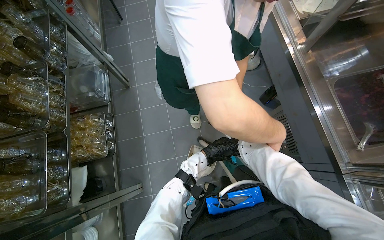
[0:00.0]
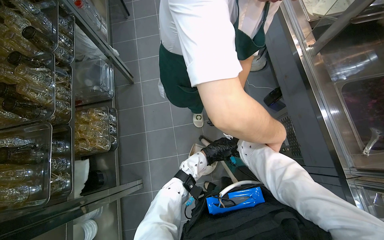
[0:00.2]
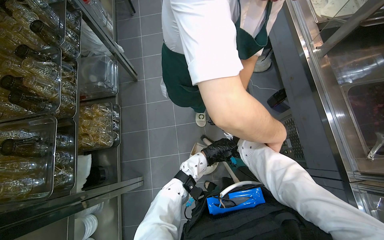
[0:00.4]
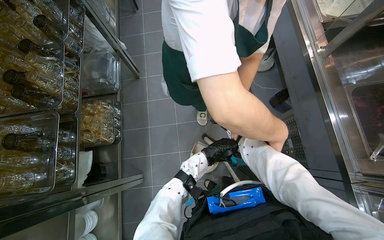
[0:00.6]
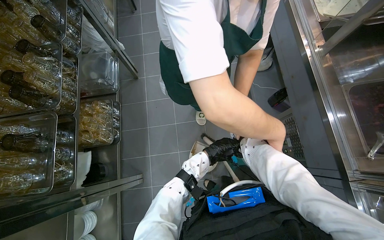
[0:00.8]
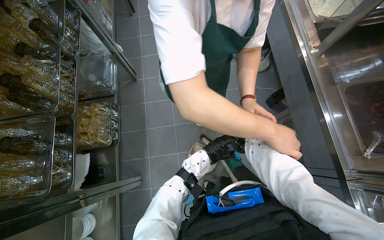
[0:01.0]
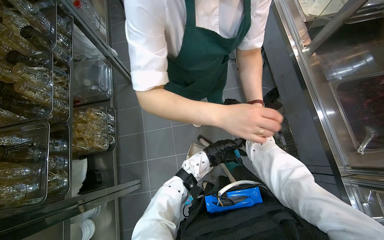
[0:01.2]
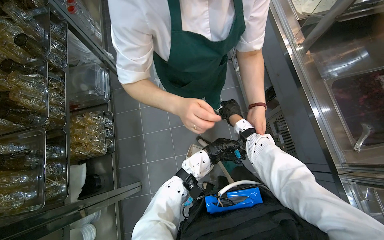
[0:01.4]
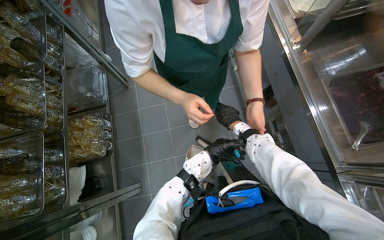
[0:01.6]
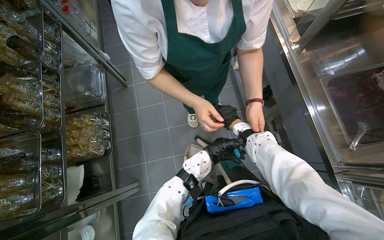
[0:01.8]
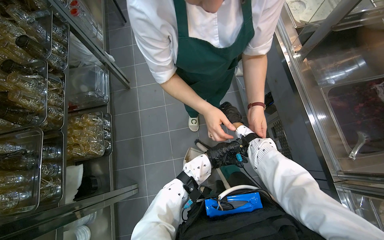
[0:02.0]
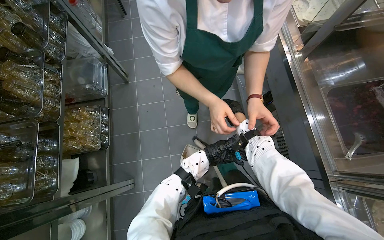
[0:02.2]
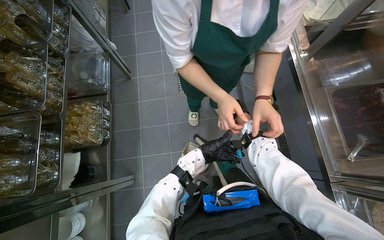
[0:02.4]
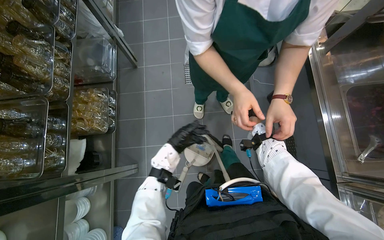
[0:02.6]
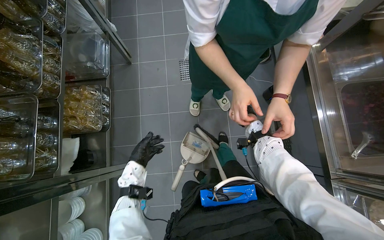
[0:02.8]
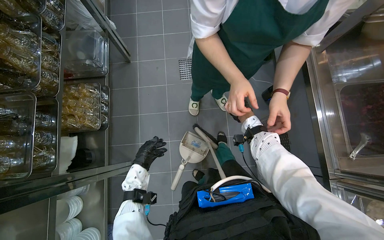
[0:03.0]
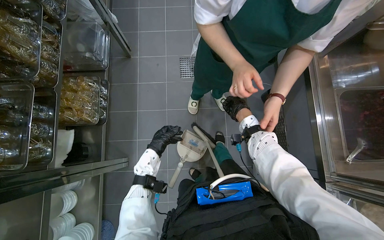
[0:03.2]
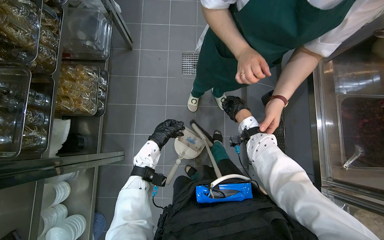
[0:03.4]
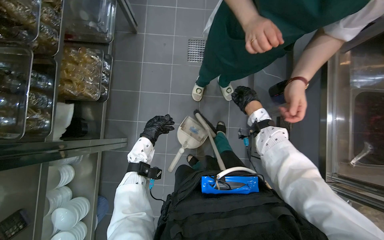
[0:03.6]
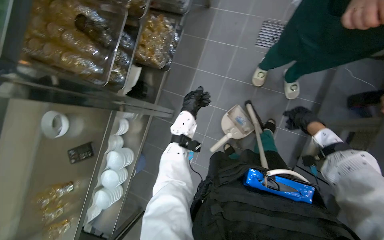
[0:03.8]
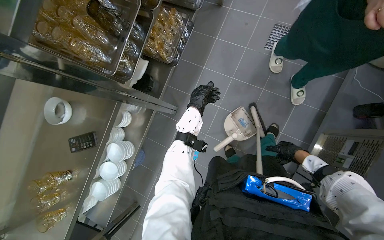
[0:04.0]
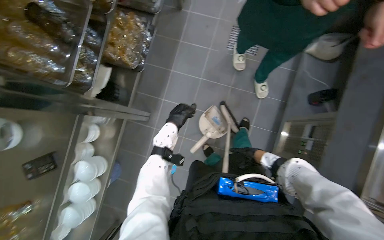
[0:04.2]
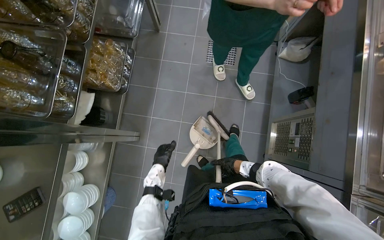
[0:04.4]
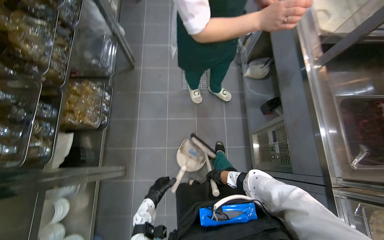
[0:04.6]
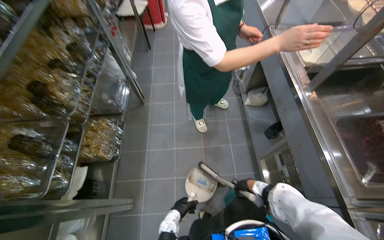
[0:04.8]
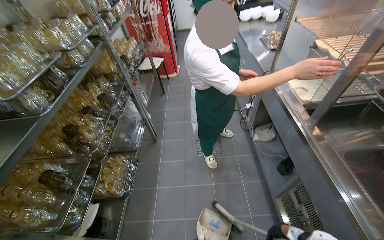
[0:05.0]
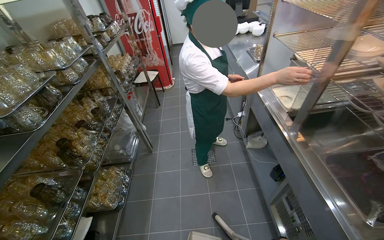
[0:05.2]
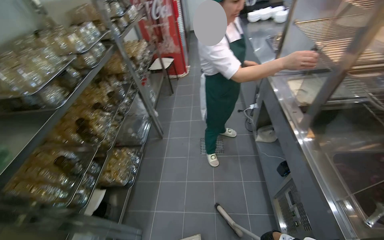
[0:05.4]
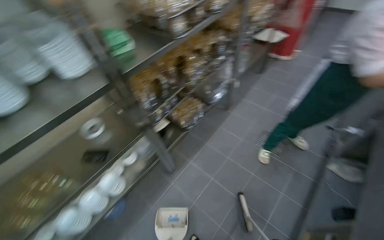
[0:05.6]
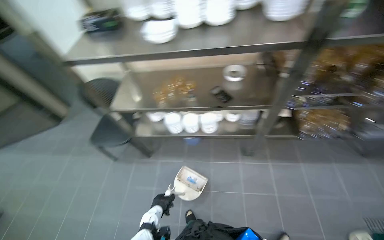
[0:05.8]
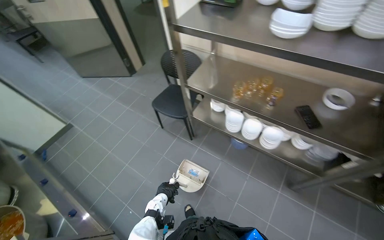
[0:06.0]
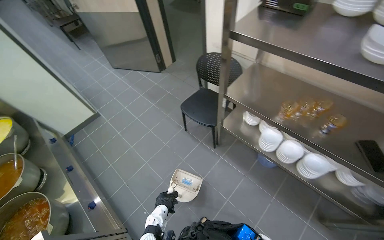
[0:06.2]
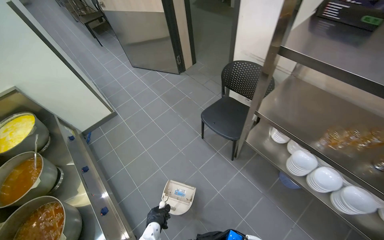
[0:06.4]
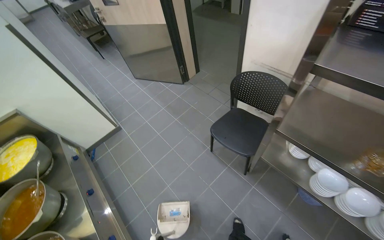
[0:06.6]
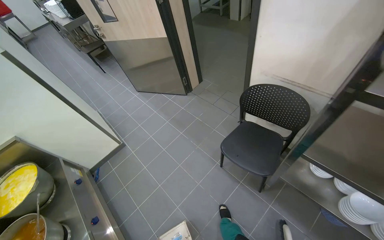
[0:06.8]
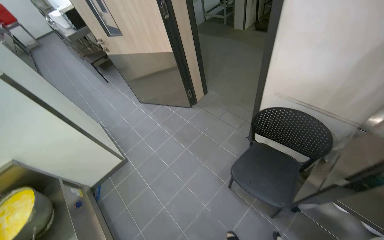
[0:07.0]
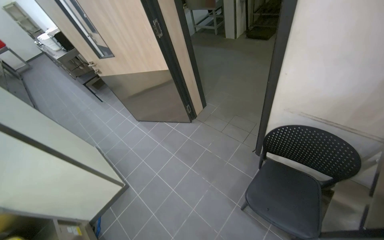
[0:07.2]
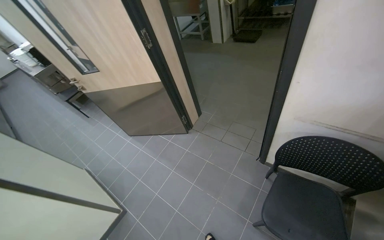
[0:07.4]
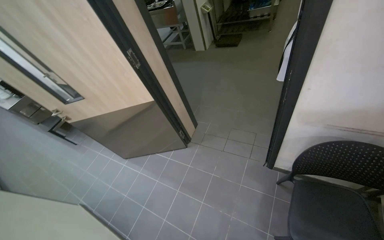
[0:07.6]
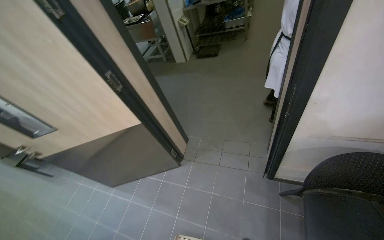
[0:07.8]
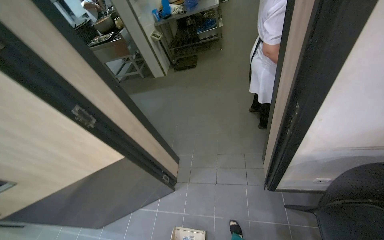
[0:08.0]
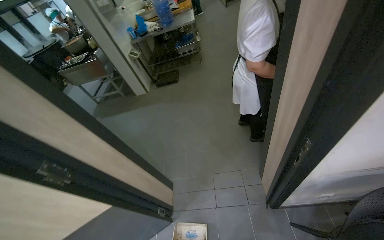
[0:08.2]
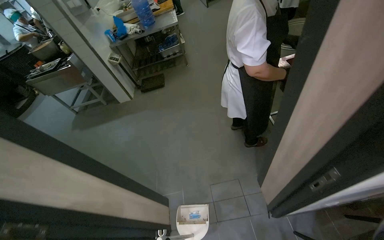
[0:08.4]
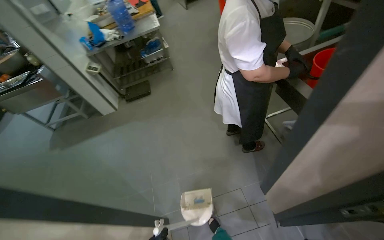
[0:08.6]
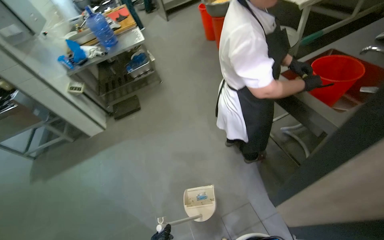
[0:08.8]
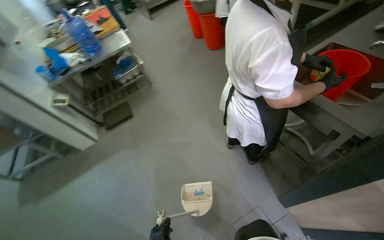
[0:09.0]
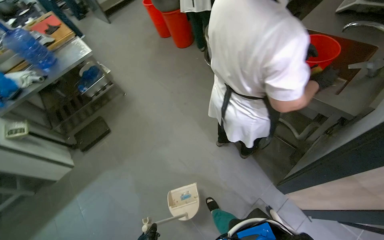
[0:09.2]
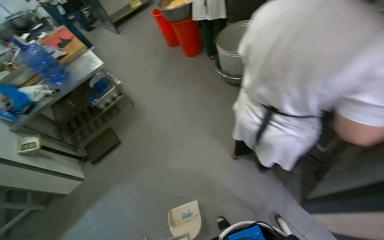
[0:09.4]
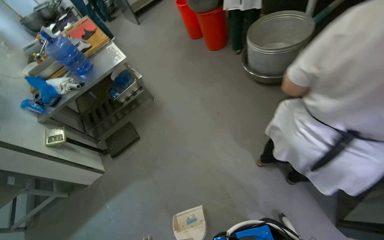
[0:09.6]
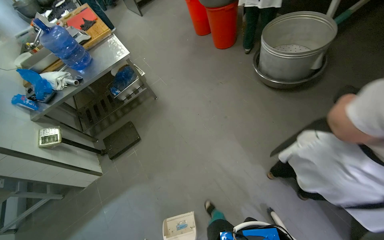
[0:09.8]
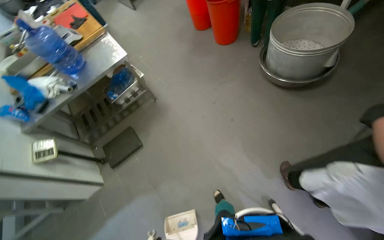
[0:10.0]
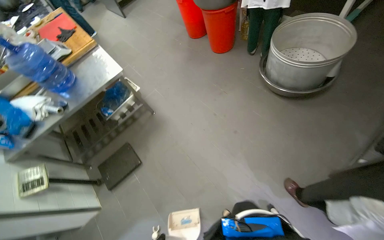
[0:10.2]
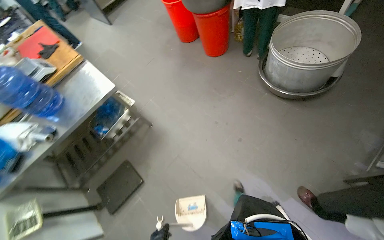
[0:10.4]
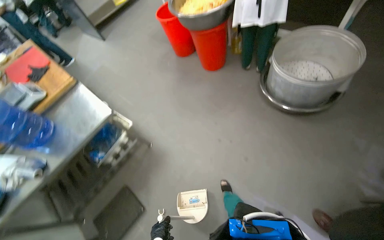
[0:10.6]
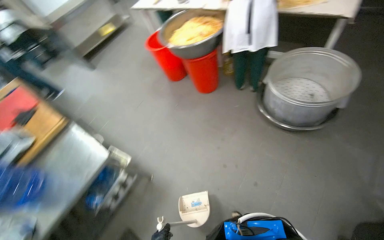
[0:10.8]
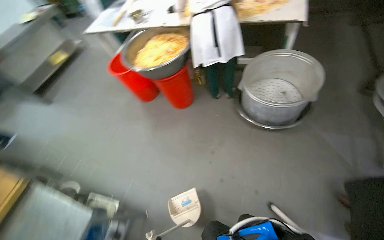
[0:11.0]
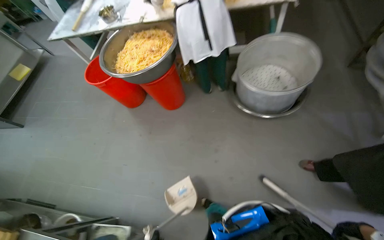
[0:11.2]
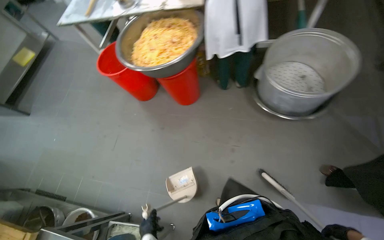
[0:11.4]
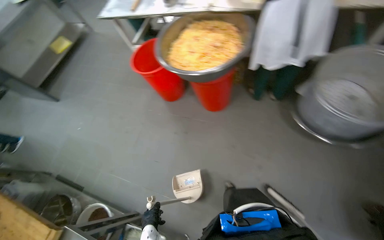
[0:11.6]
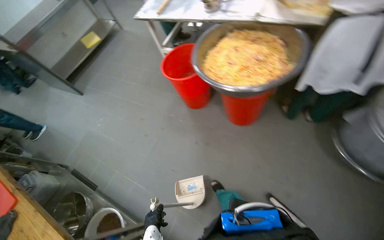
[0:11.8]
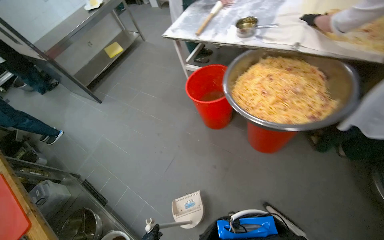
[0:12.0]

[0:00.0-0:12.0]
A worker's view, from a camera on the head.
Job: sweeping floor.
The whole recording: Sweeping kitchen floor. The worker sweeps the kitchen floor with a broom and dustpan, moving chairs to clean underneath them.
0:04.4 to 0:06.0: The wearer moves about 70 cm. The wearer's head swings approximately 115 degrees to the left. The camera pitches upward, by some 10 degrees.
0:06.0 to 0:07.6: The wearer moves roughly 1.5 m.
0:07.6 to 0:09.0: The head travels roughly 1 m. The head rotates roughly 50 degrees to the right.
0:09.0 to 0:10.4: The head travels approximately 1 m.
0:10.4 to 0:12.0: The camera travels roughly 1.5 m.

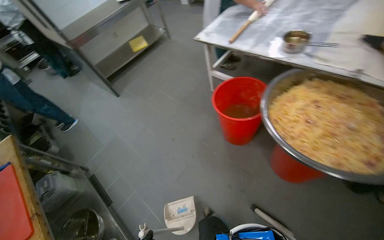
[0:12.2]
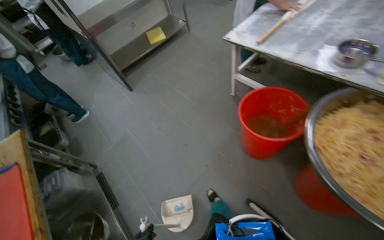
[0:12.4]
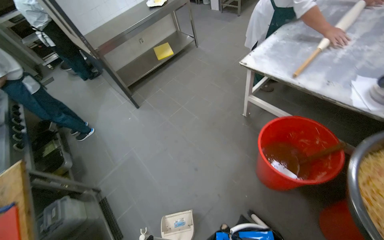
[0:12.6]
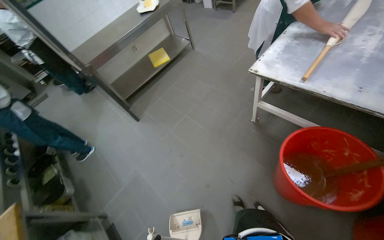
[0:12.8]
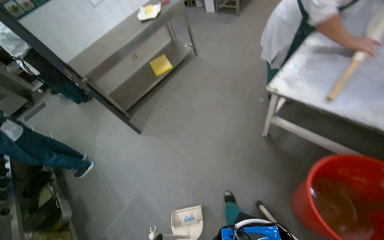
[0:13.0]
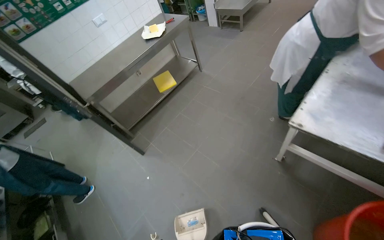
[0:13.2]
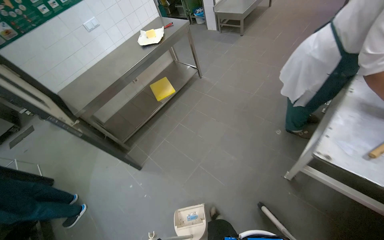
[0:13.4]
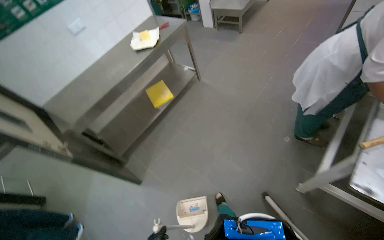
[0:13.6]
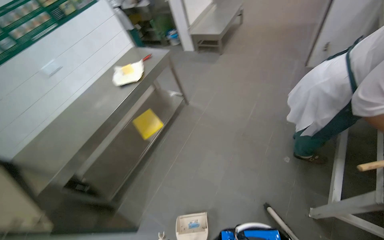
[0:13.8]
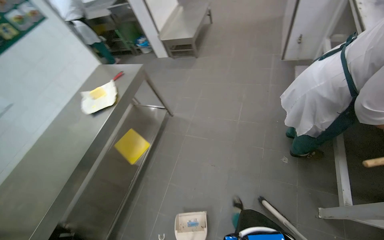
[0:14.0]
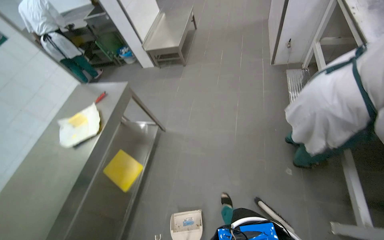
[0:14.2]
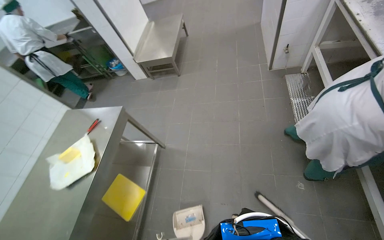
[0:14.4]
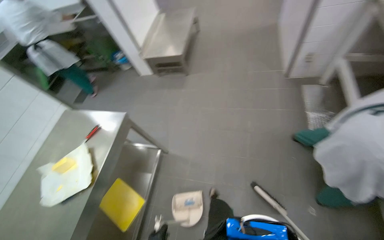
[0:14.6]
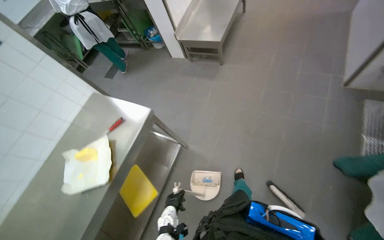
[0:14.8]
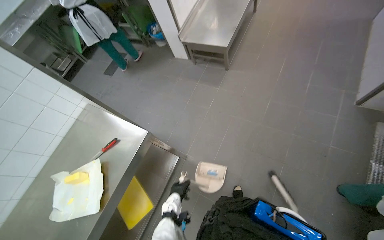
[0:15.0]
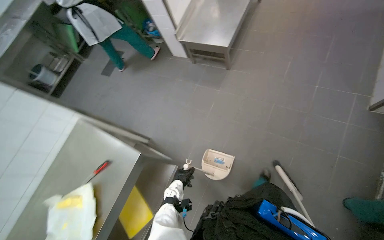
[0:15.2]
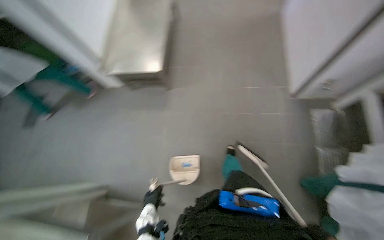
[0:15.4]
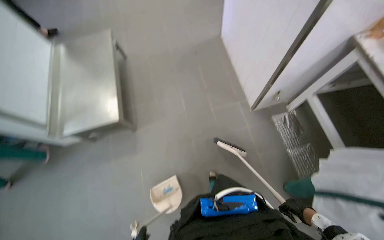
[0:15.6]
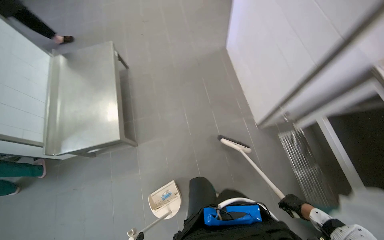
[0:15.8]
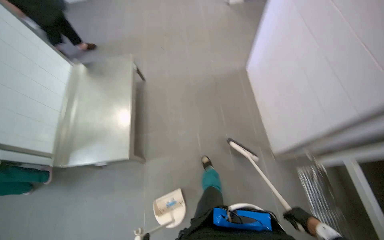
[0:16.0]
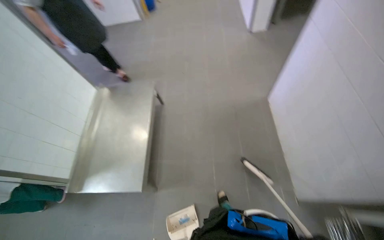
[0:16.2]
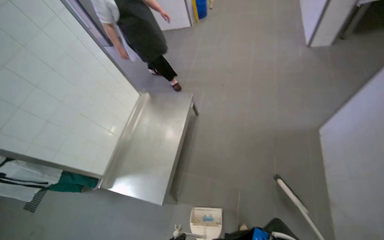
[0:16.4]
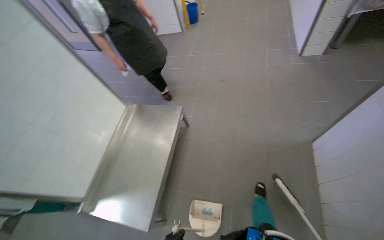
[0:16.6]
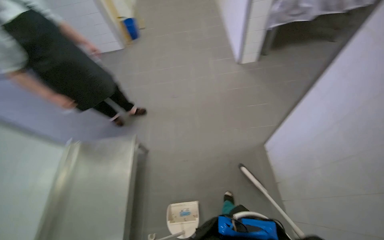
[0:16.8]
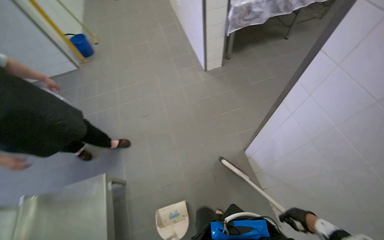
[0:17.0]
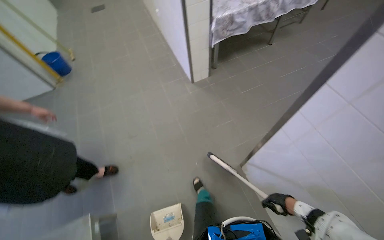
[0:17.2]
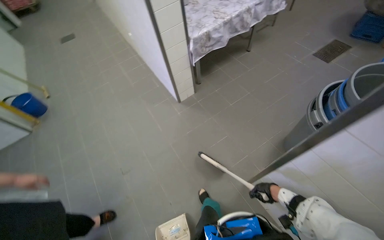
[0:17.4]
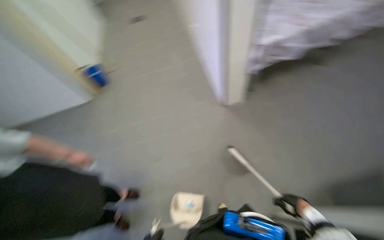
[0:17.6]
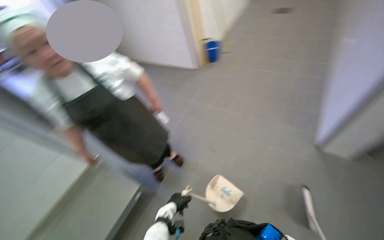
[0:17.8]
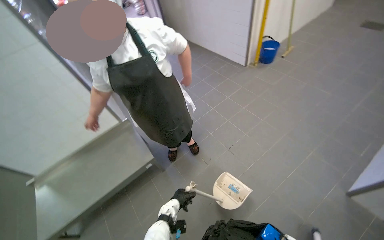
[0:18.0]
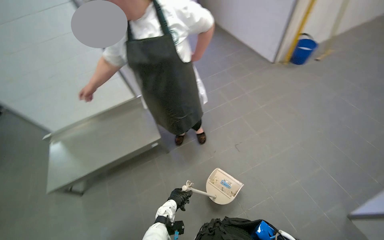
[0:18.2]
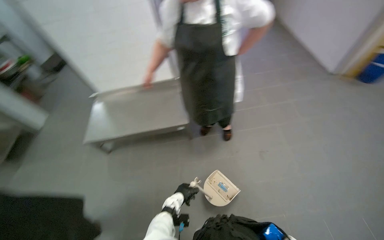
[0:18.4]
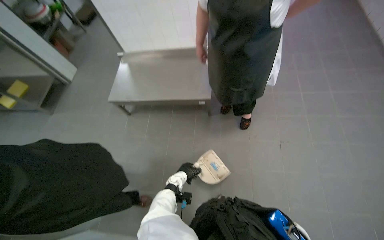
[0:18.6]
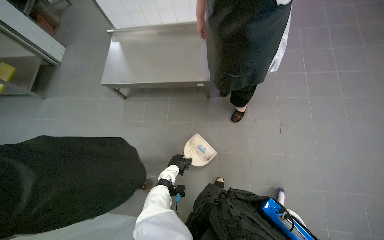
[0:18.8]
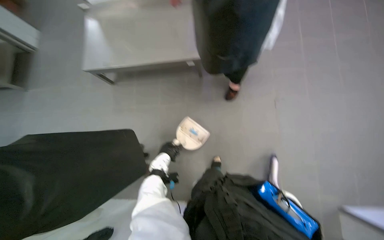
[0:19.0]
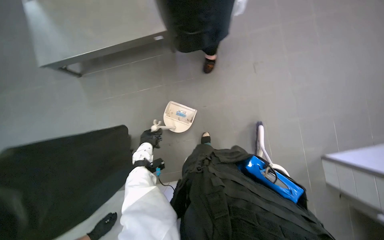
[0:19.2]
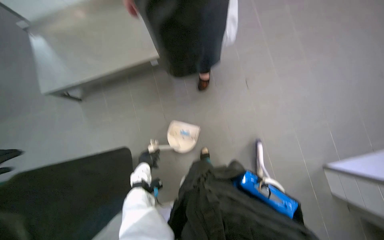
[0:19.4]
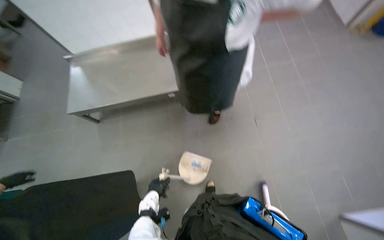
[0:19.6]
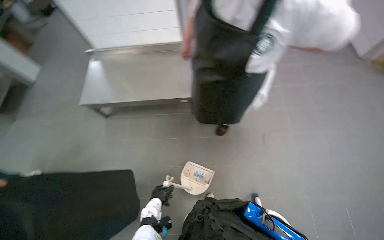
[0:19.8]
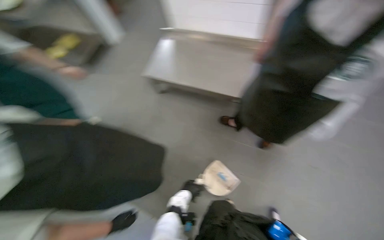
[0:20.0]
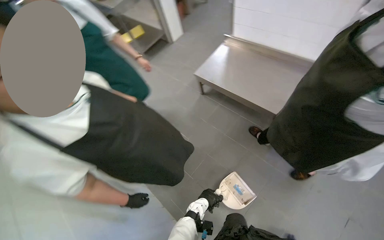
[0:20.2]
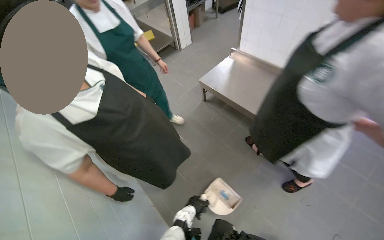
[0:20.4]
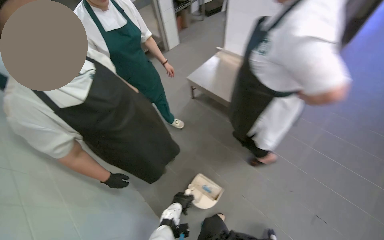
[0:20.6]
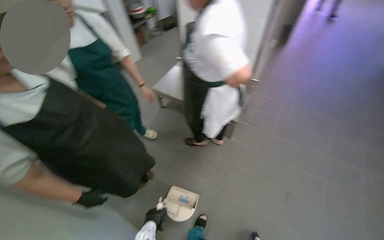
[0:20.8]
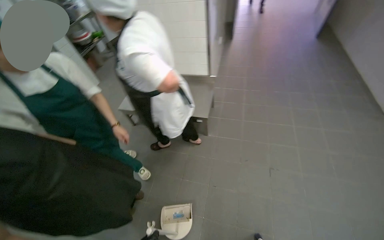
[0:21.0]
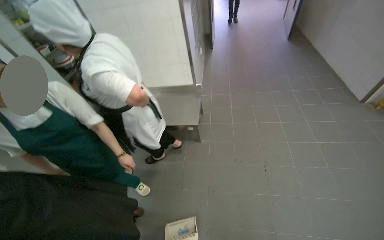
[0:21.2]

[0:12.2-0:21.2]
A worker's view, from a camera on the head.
Job: sweeping floor.
The whole recording: Sweeping kitchen floor. The worker sweeps the kitchen floor with a broom and dustpan, moving chairs to clean underneath them.
0:12.2 to 0:13.8: The camera travels about 1.5 m.
0:13.8 to 0:15.2: The camera travels roughly 1.5 m. The view tips downward by some 15 degrees.
0:15.2 to 0:16.6: The camera travels approximately 90 cm. The view tips upward by approximately 20 degrees.
0:16.6 to 0:18.2: The camera is carried about 1 m. The wearer looks about 45 degrees further to the left. The camera pitches downward, by roughly 15 degrees.
0:18.2 to 0:19.8: The wearer looks roughly 25 degrees further to the left. The view tilts some 20 degrees downward.
0:19.8 to 0:21.2: The wearer moves roughly 50 cm. The wearer looks about 20 degrees further to the right. The wearer looks approximately 15 degrees further upward.
